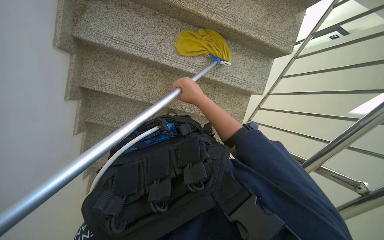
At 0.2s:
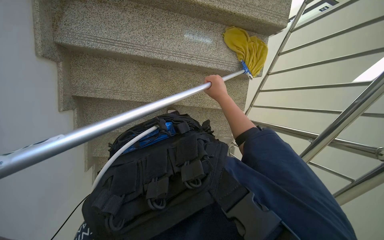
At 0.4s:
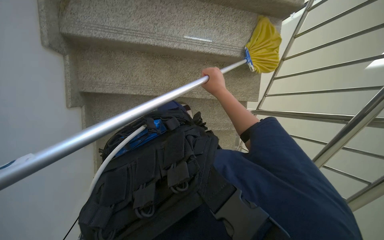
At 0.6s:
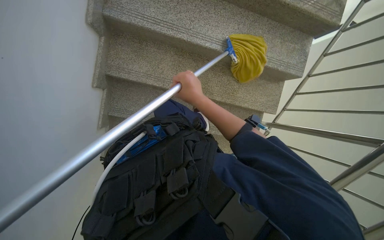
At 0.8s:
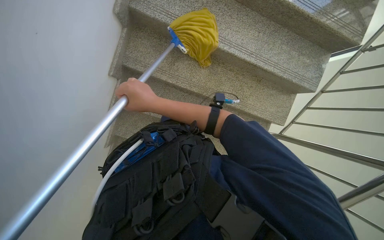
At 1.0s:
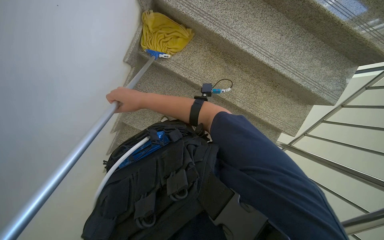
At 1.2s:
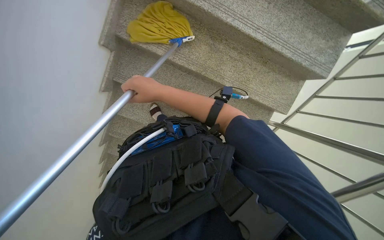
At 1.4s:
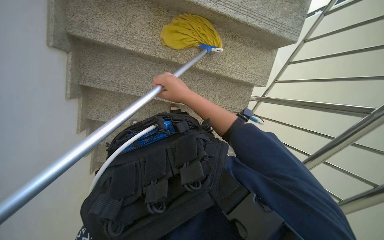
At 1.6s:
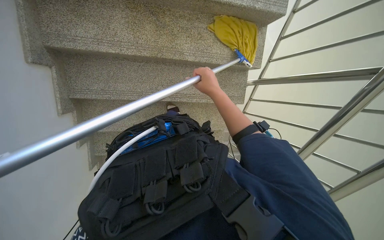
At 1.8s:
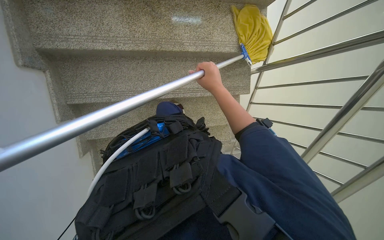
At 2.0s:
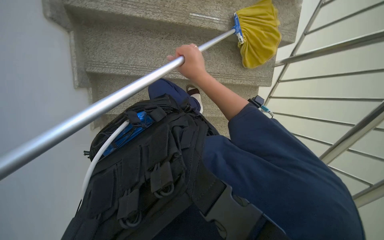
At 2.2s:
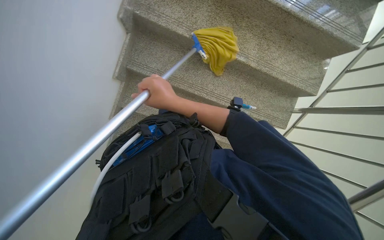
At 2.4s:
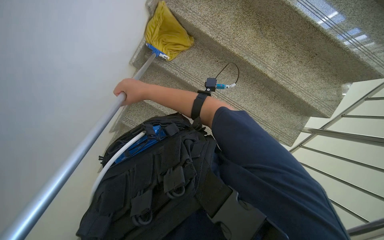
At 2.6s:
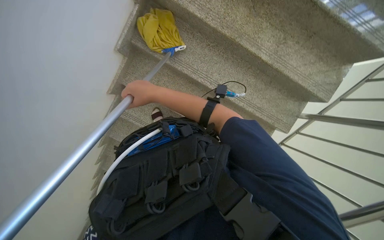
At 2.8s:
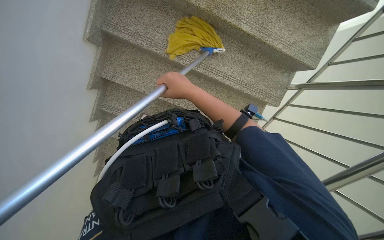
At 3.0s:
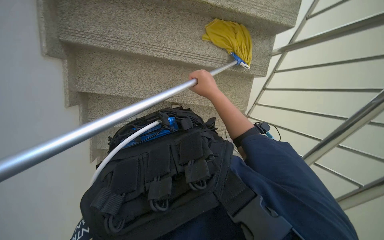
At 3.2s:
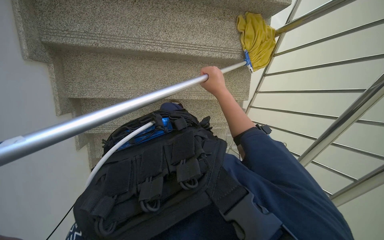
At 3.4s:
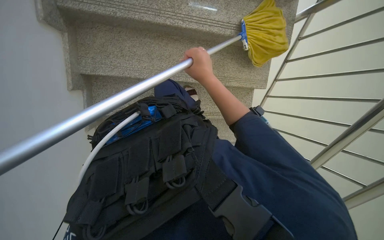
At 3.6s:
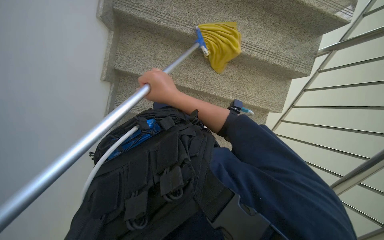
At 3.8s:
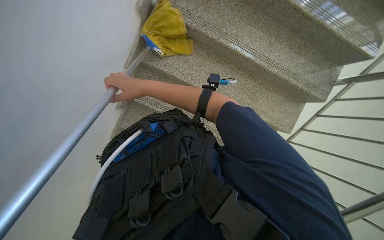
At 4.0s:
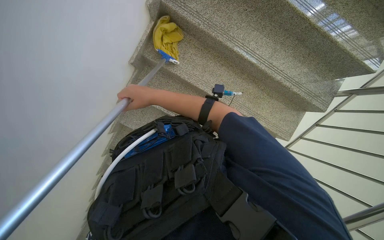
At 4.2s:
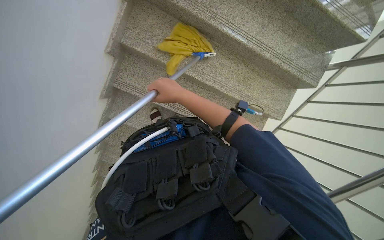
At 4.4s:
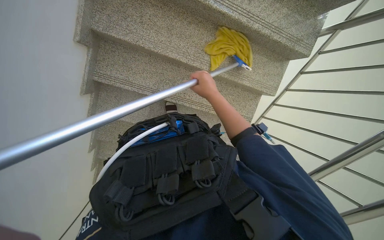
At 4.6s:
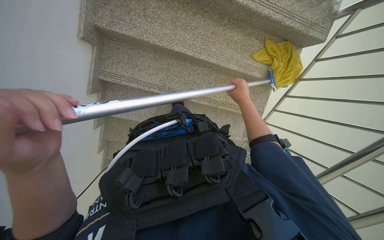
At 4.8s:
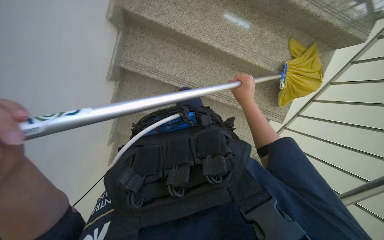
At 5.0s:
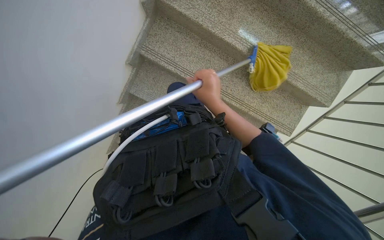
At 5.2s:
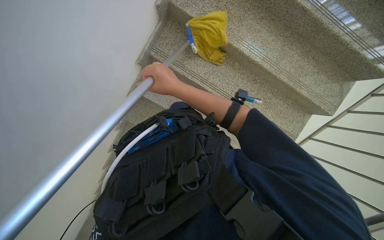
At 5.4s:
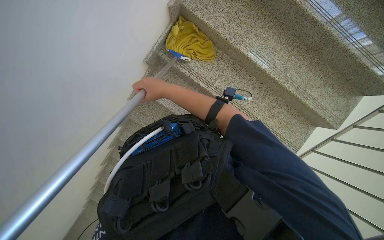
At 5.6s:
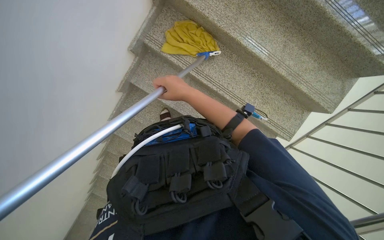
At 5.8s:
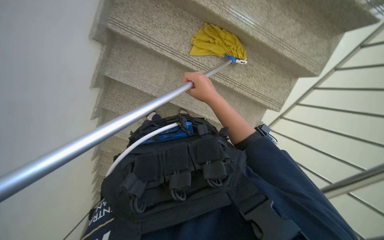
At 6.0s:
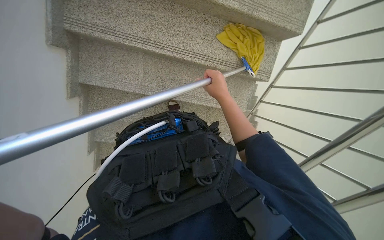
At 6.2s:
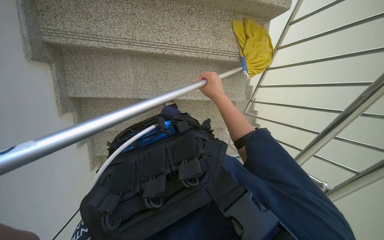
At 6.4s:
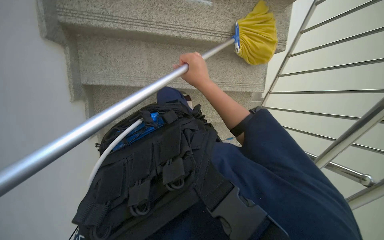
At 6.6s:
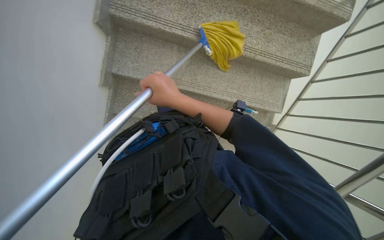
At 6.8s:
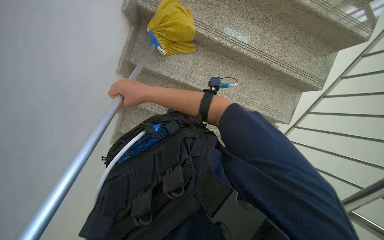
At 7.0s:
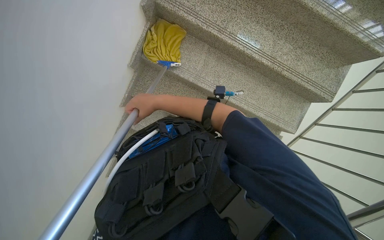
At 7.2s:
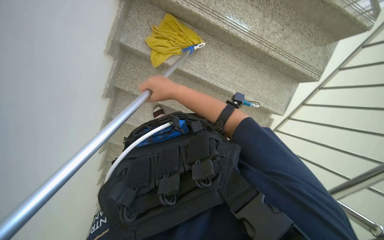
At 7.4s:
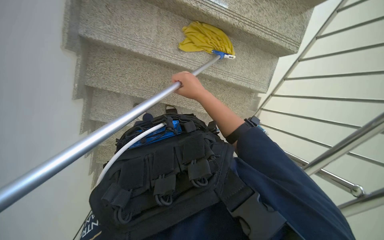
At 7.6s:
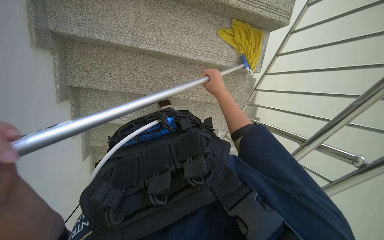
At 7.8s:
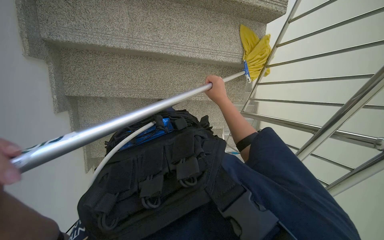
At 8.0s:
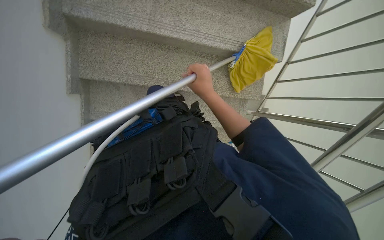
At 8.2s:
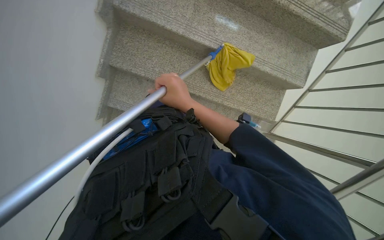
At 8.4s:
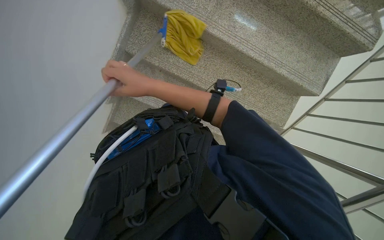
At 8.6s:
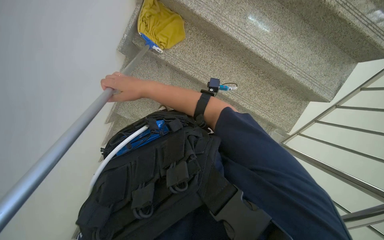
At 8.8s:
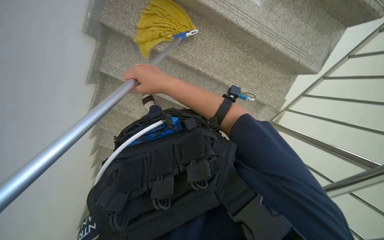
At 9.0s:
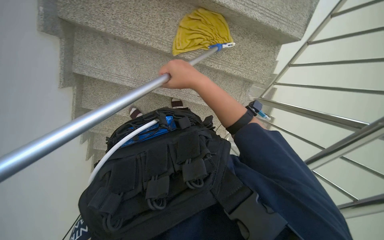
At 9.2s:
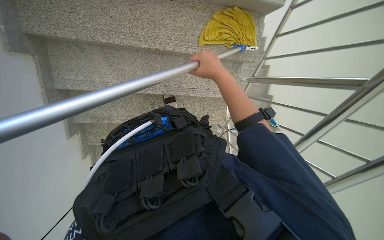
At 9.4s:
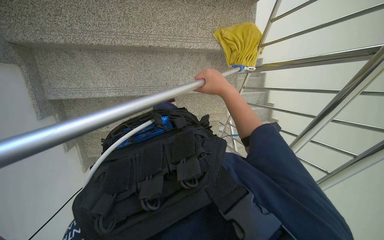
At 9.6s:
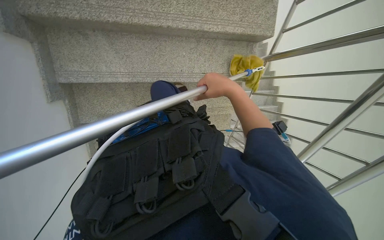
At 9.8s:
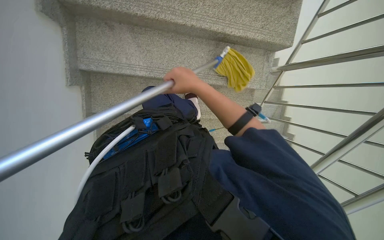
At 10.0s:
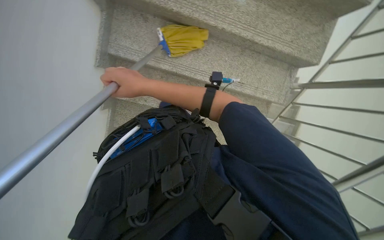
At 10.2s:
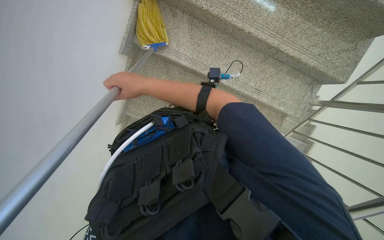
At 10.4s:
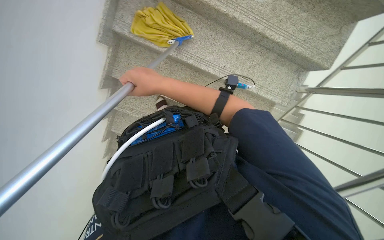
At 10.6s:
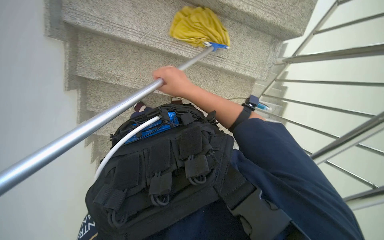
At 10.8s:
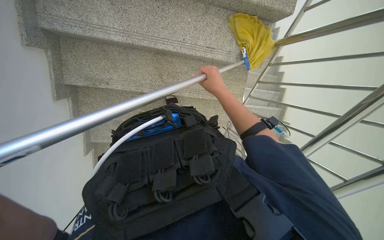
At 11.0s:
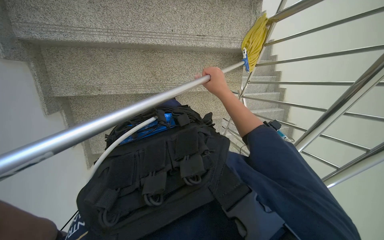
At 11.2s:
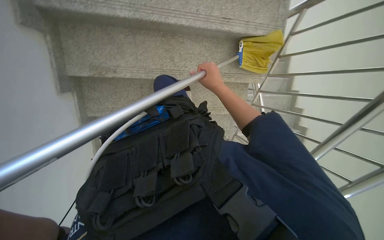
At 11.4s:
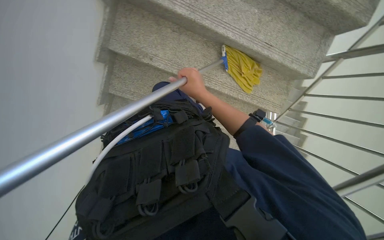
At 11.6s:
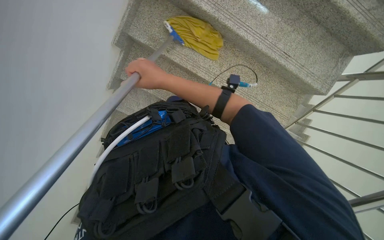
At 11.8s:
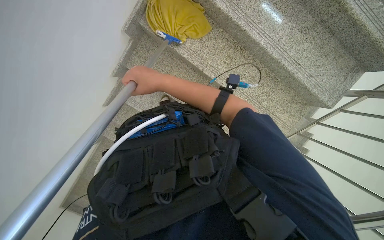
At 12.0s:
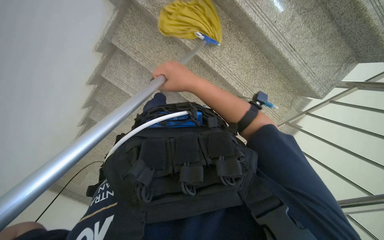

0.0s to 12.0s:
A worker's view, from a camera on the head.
Job: mopping floor.
The whole recording: Mopping building stairs. The worker mops the granite stairs with a yellow mop.
0.0s to 1.6s: The right hand swings left and right, some 25 cm each way, with 2 reversals.
3.0s to 4.4s: The right hand reaches about 30 cm to the left, then returns.
4.4s to 6.0s: The right hand goes to the left and returns, approximately 50 cm each way.
7.6s to 9.0s: The right hand reaches about 50 cm to the left, then returns.
9.0s to 10.4s: The right hand swings left and right, about 25 cm each way, with 2 reversals.

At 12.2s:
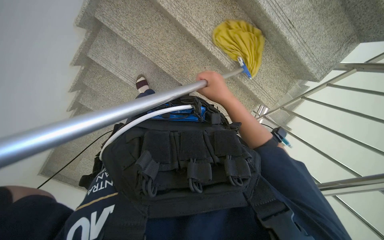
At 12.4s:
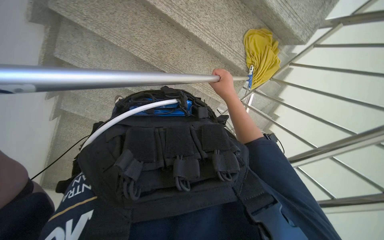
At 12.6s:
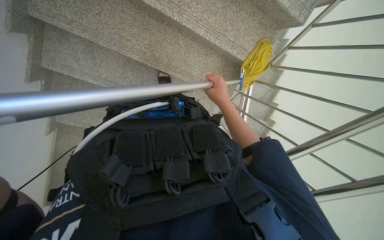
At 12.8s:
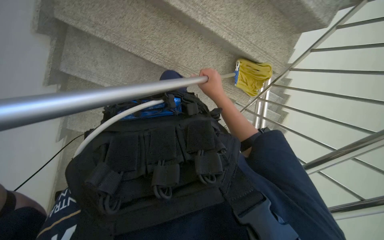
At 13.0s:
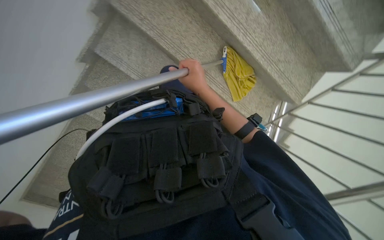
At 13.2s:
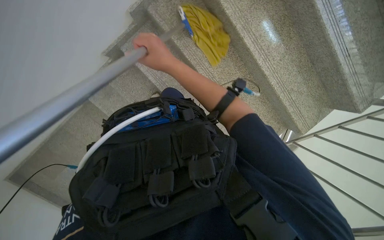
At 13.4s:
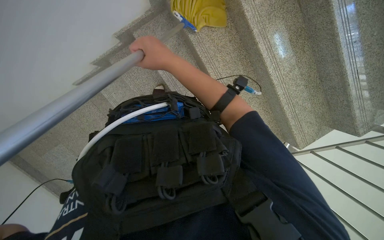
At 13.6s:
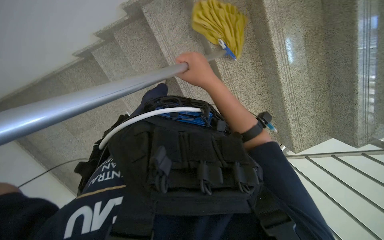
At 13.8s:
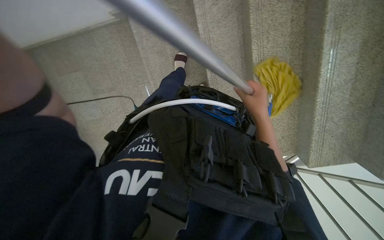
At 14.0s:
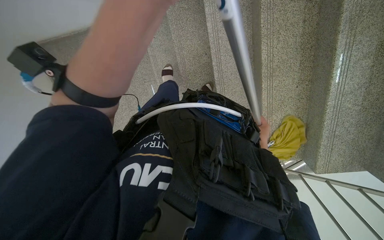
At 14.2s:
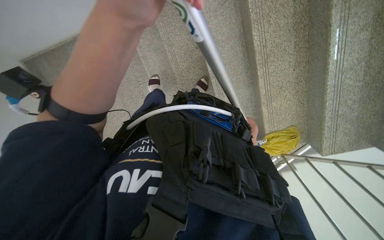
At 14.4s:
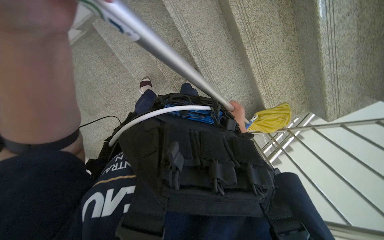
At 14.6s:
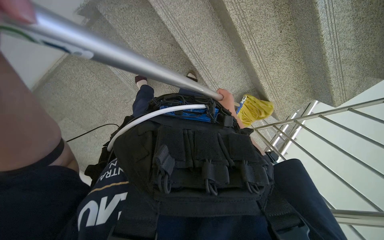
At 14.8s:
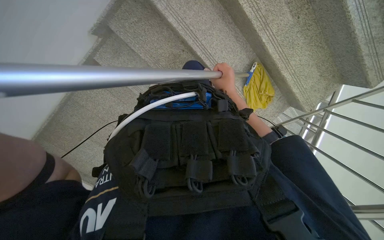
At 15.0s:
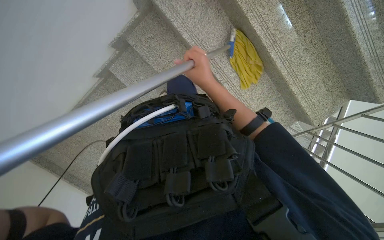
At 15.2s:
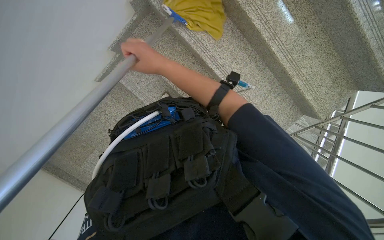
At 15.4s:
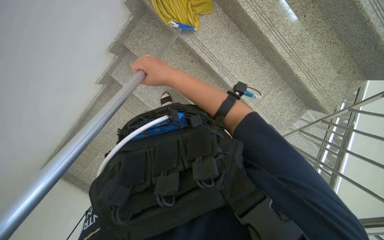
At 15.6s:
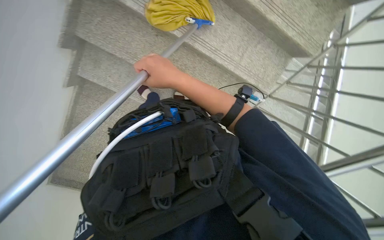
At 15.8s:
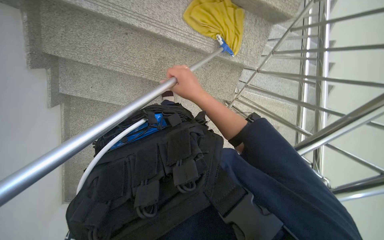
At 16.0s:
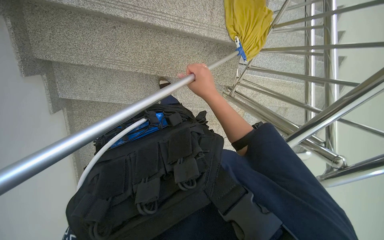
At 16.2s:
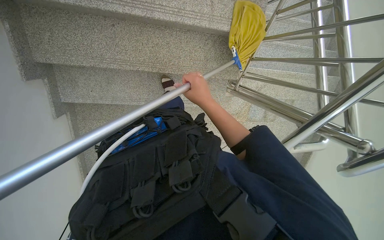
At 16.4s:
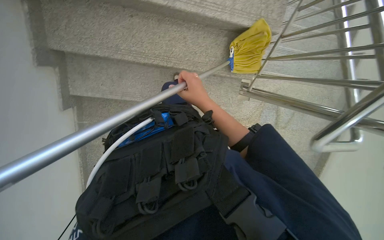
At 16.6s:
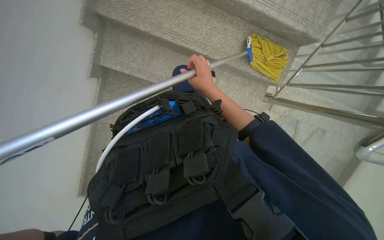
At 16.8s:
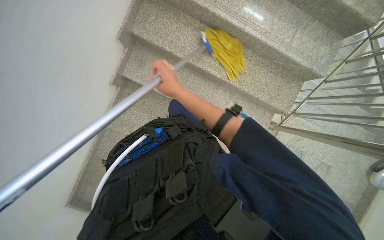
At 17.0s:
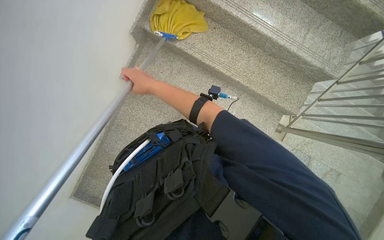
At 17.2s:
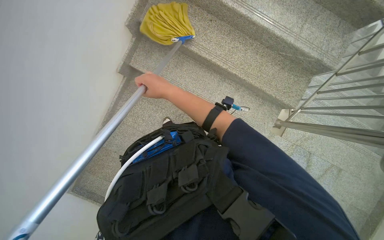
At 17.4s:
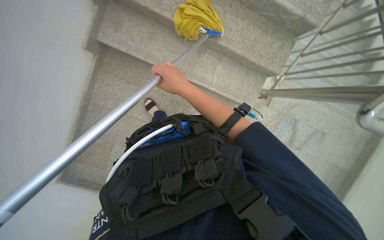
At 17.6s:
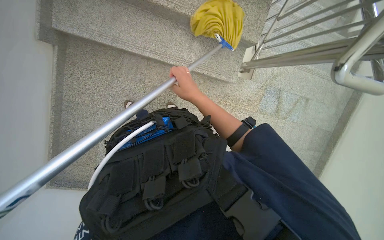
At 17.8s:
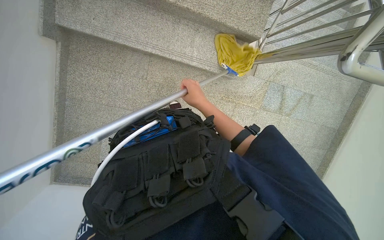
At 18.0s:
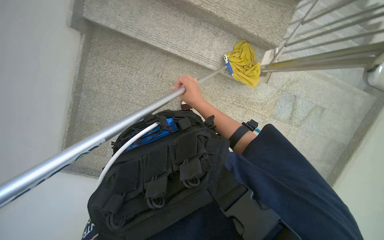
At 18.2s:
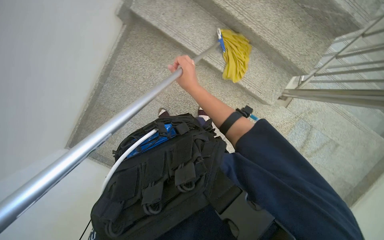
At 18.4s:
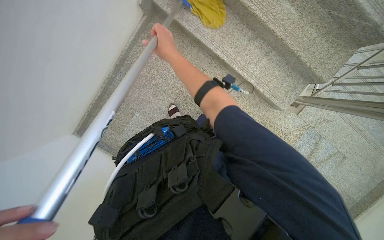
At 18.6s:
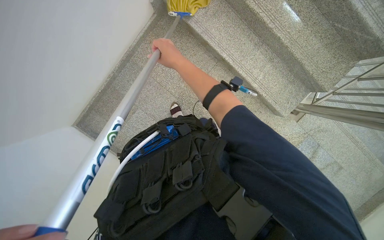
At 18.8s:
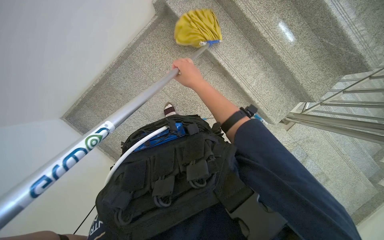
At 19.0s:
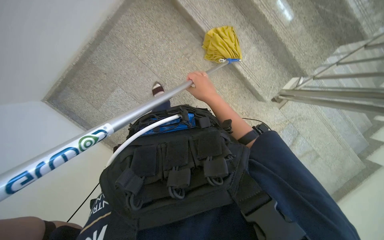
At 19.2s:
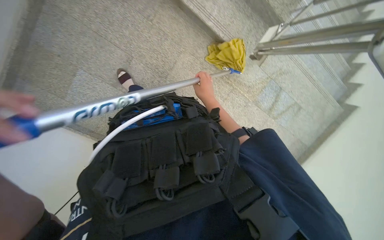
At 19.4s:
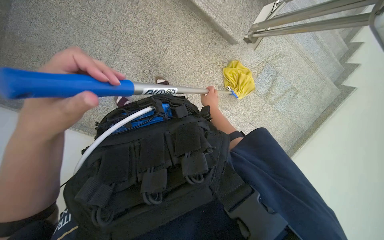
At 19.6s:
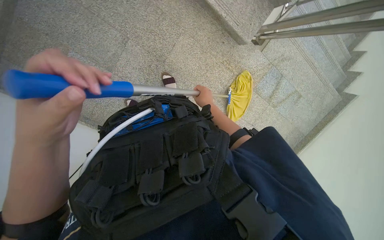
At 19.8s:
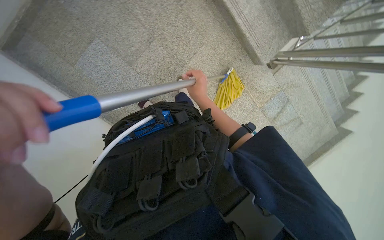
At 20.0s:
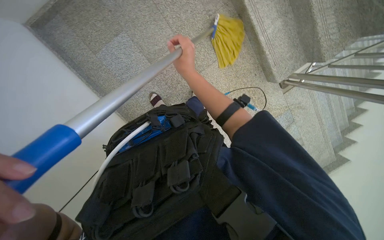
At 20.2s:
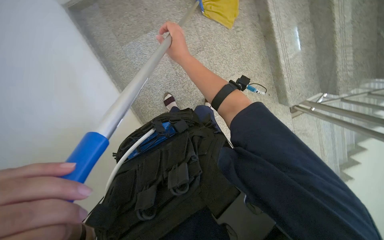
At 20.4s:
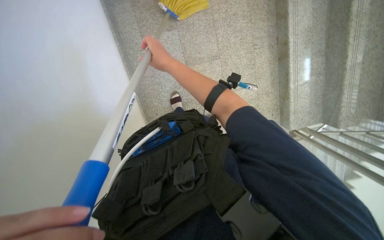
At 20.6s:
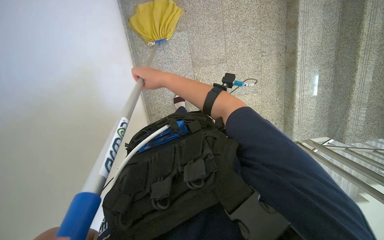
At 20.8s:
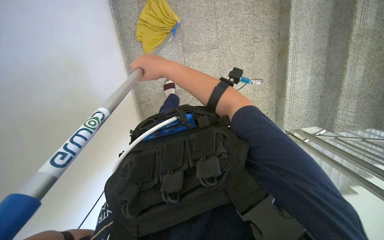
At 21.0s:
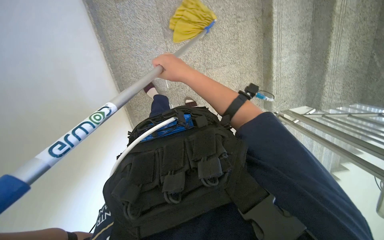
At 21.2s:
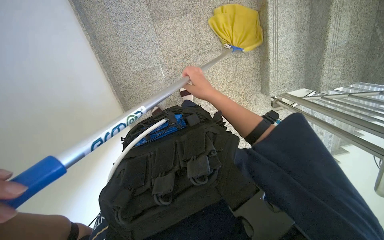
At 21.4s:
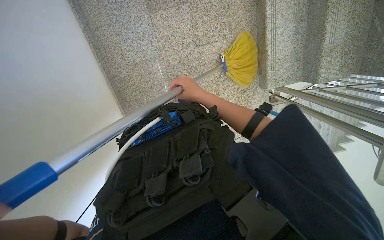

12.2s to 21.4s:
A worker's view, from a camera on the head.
Job: mopping floor.
The whole recording: Mopping building stairs. The worker mops the granite stairs with a yellow mop.
12.2s to 13.8s: The head travels roughly 50 cm. The scene turns some 35 degrees clockwise in the picture.
13.8s to 15.2s: The scene rotates counterclockwise by about 35 degrees.
15.2s to 16.8s: Everything in view rotates about 30 degrees counterclockwise.
16.8s to 18.4s: The right hand moves left and right over some 15 cm, changing direction 2 times.
18.4s to 19.8s: The right hand is displaced down the picture, farther from the camera and to the right by about 50 cm.
